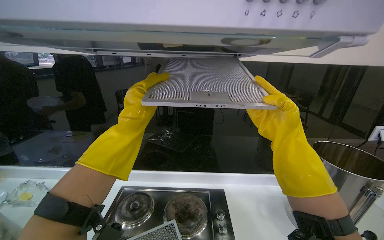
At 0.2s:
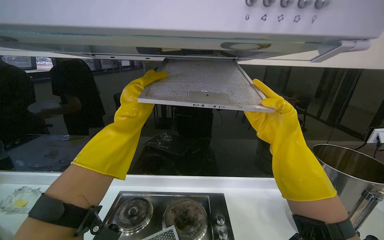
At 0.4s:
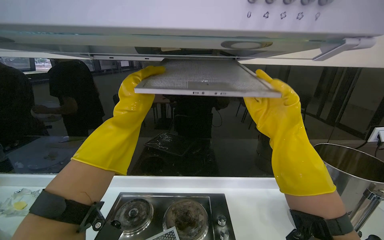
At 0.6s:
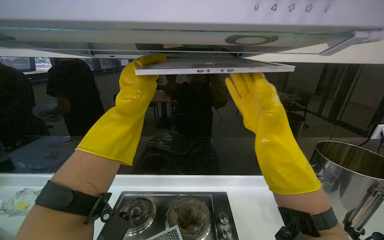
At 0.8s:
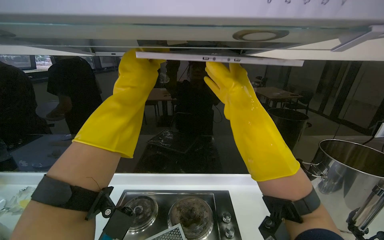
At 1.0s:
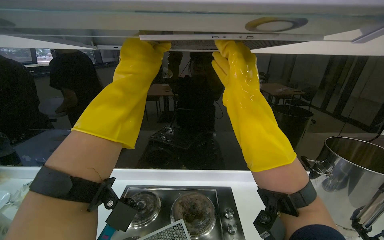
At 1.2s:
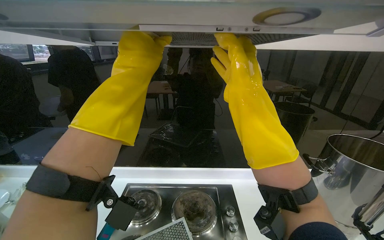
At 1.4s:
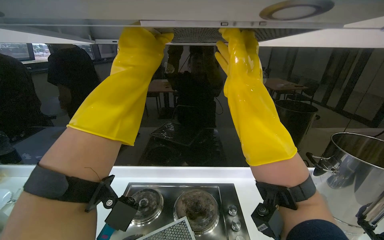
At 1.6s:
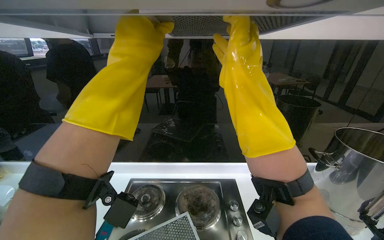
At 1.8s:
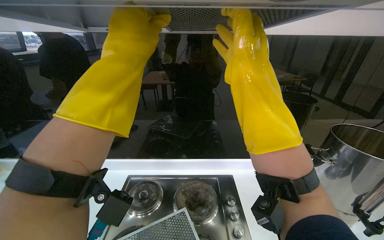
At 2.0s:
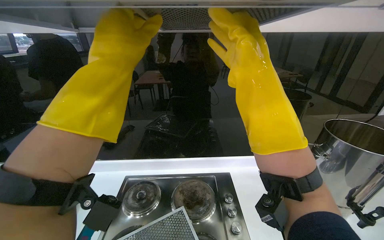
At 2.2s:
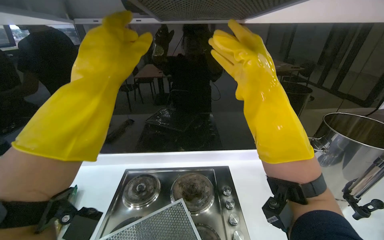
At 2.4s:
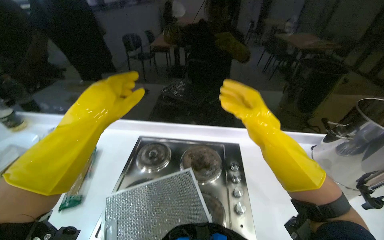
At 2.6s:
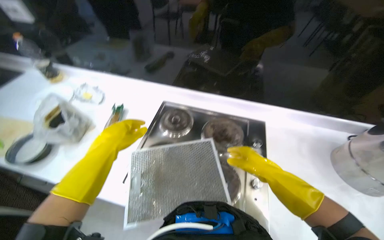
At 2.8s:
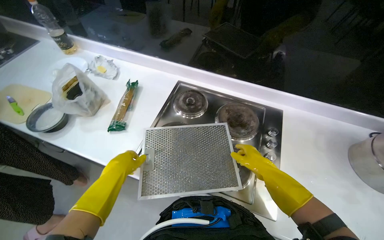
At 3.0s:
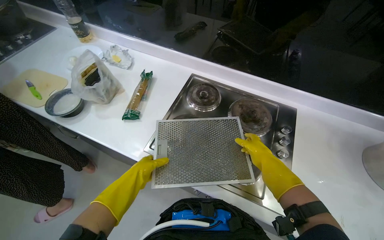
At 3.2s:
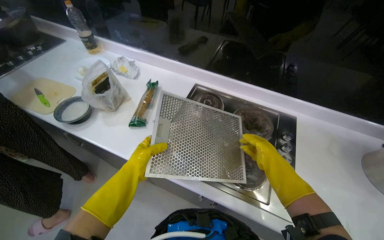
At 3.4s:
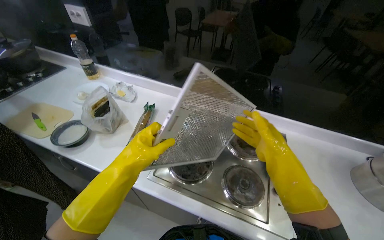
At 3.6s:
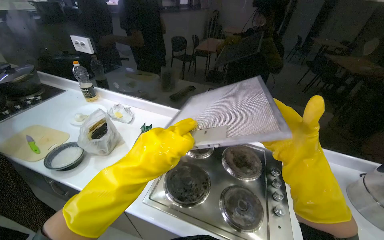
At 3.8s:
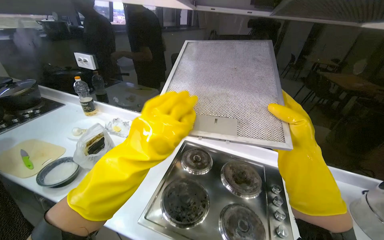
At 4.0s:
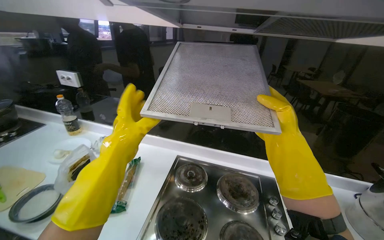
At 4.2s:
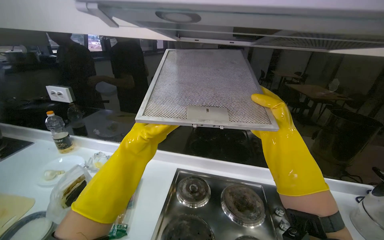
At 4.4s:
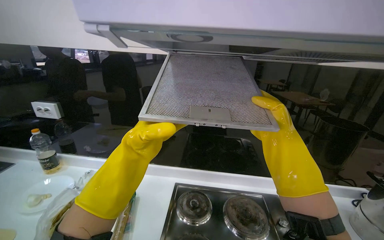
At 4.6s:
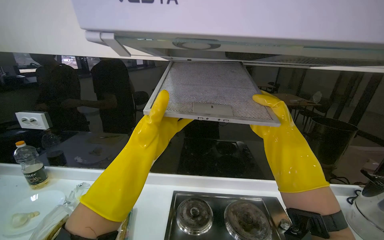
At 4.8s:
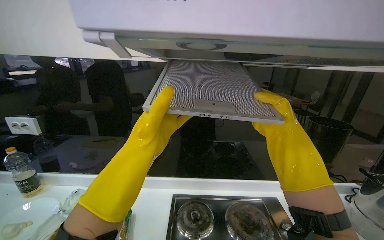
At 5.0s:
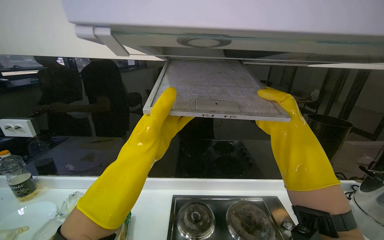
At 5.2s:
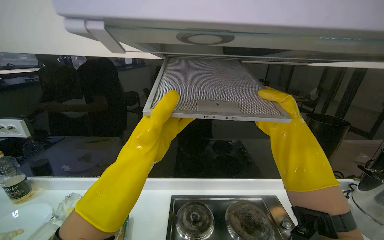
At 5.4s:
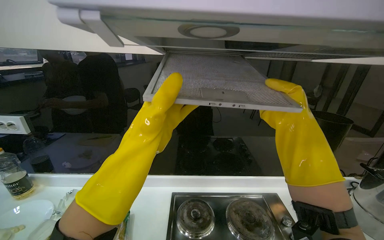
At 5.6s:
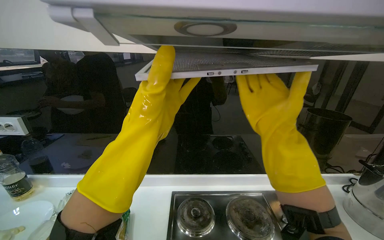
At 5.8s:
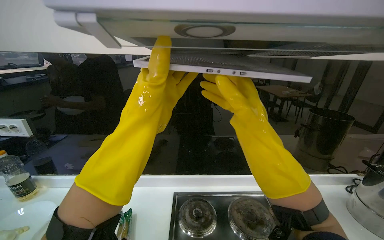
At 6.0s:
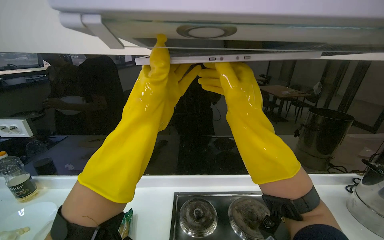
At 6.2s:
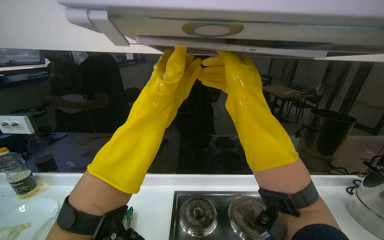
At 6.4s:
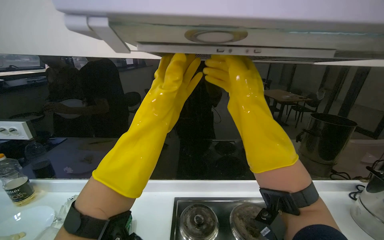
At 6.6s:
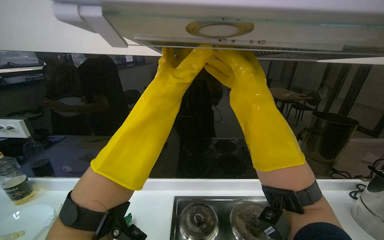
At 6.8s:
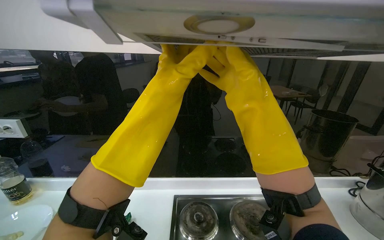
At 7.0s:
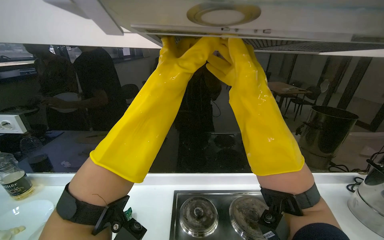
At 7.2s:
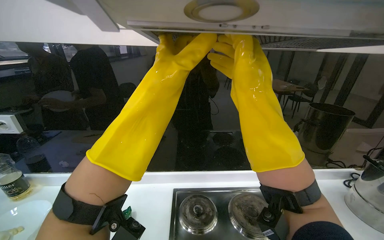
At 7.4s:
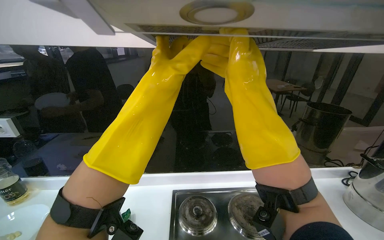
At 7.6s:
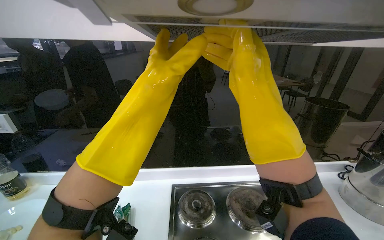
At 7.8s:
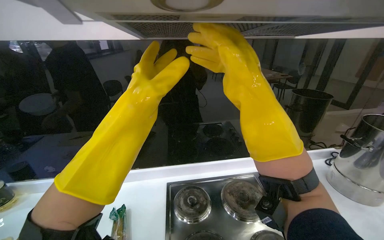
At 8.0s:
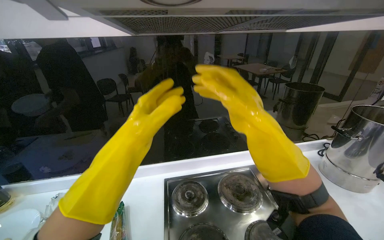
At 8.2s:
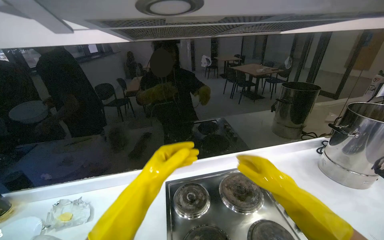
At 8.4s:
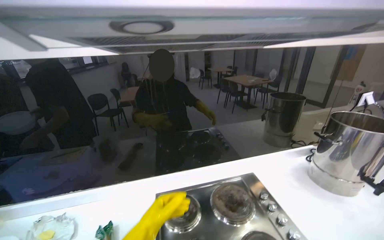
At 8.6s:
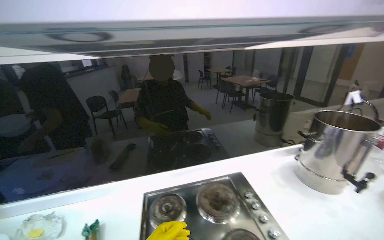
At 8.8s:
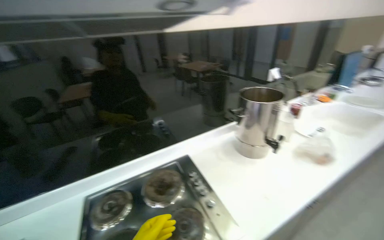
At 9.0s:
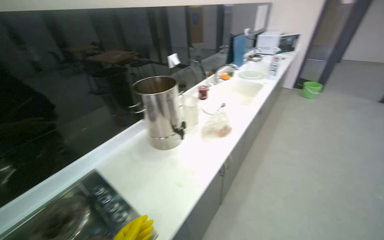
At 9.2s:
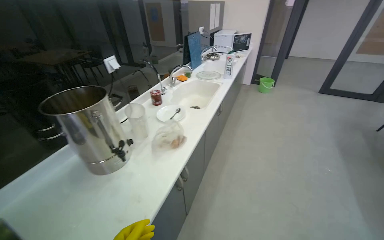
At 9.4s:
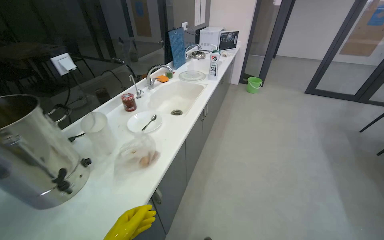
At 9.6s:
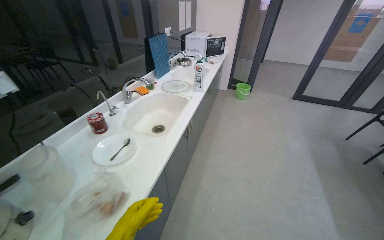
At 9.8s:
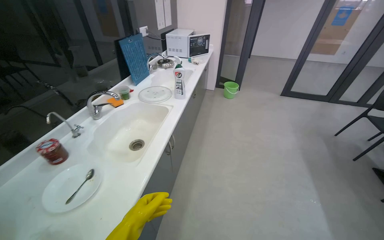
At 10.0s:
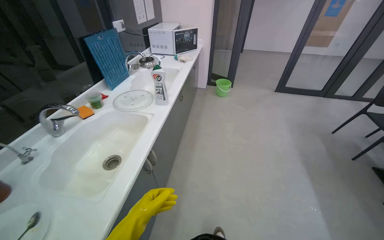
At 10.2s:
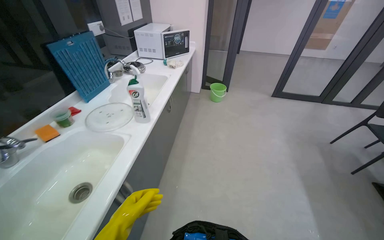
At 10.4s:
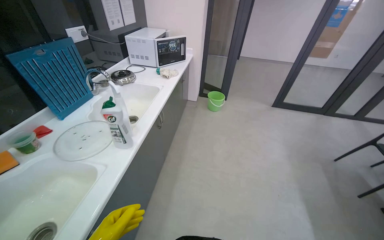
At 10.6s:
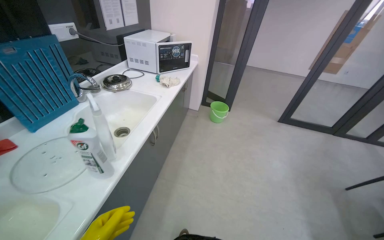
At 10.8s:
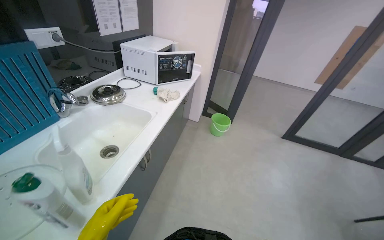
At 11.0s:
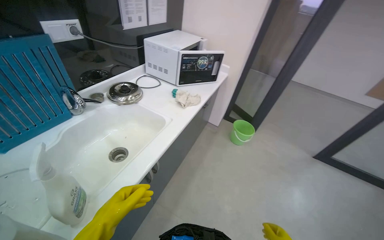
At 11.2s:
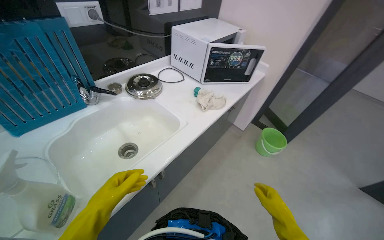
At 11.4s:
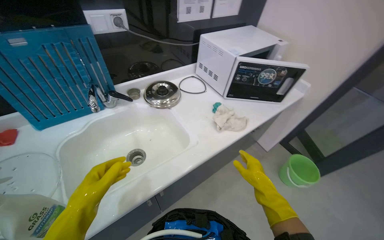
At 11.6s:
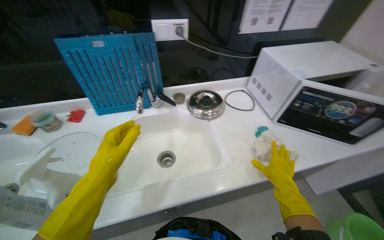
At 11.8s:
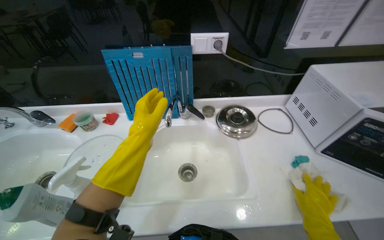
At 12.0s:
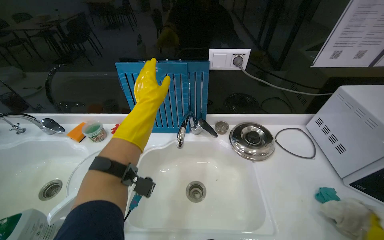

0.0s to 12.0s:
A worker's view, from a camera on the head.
Job: cleaning kitchen.
The whole recording: Cleaning and installing range hood filters. The worker cleans and installs metal and blue filters for the range hood.
0.0s to 1.6s: The right hand moves to the left and up the picture, about 20 cm. The left hand travels up the picture by roughly 10 cm.
1.6s to 3.0s: The wearer looks roughly 25 degrees further to the left. The camera pitches downward, by about 30 degrees.
3.0s to 4.4s: The camera sweeps to the right, by roughly 15 degrees. The view tips upward by about 35 degrees. Both hands move up the picture, approximately 40 cm. The left hand goes nearer to the camera and returns, some 15 cm each way.
4.4s to 6.0s: The left hand heads up the picture and nearer to the camera, covering approximately 20 cm. Meanwhile the right hand travels to the left, nearer to the camera and up the picture by some 20 cm.
7.6s to 9.0s: The camera travels approximately 50 cm. The wearer looks about 50 degrees further to the right.
9.0s to 10.4s: The camera travels some 1.5 m. The head turns to the right by some 25 degrees.
10.4s to 12.0s: The wearer moves approximately 90 cm. The head turns to the left by some 80 degrees.

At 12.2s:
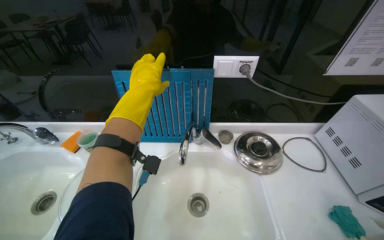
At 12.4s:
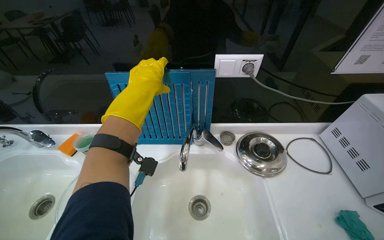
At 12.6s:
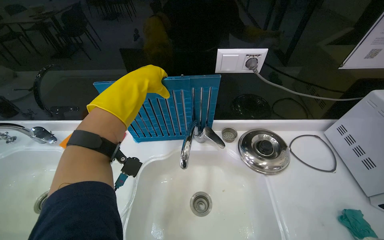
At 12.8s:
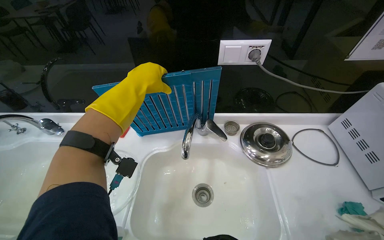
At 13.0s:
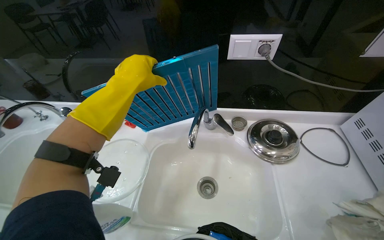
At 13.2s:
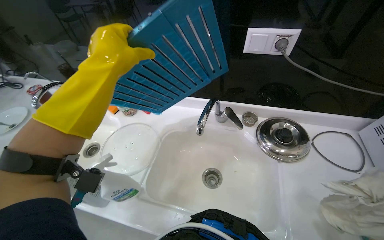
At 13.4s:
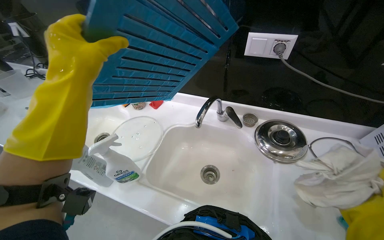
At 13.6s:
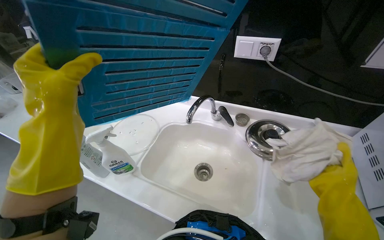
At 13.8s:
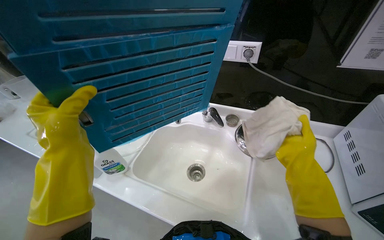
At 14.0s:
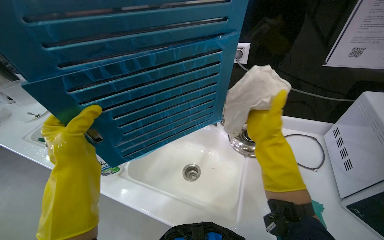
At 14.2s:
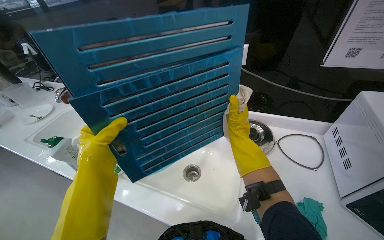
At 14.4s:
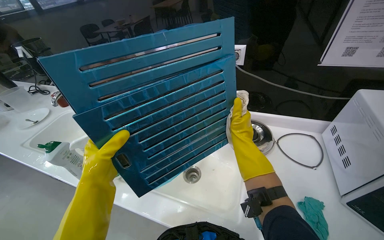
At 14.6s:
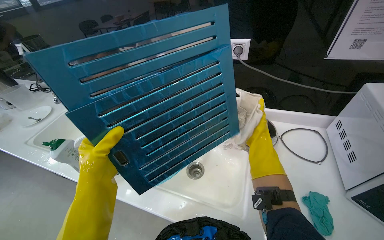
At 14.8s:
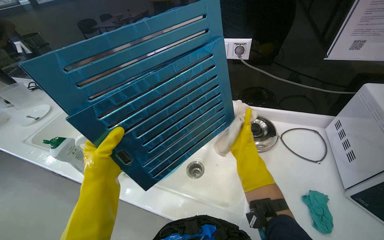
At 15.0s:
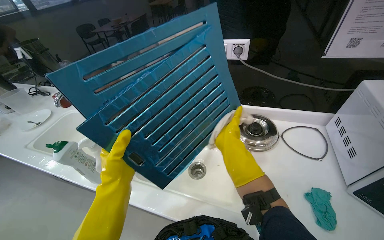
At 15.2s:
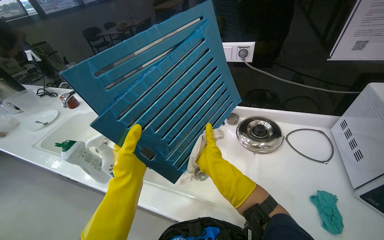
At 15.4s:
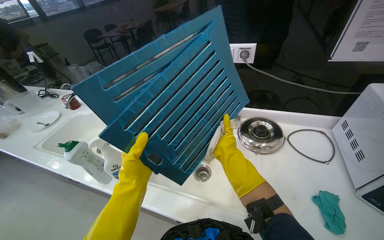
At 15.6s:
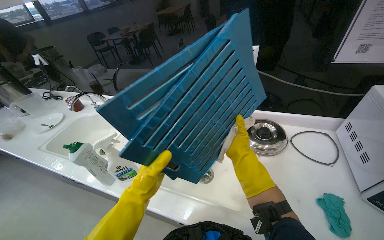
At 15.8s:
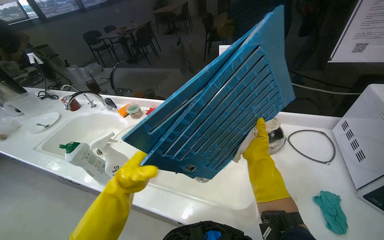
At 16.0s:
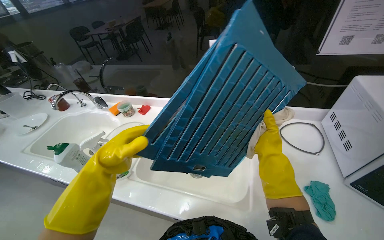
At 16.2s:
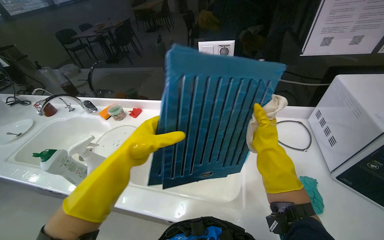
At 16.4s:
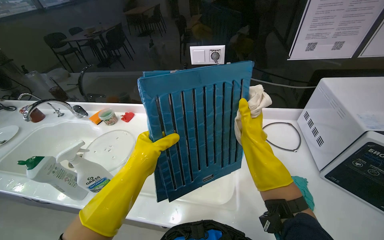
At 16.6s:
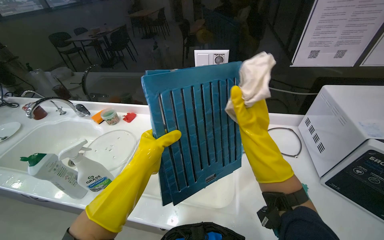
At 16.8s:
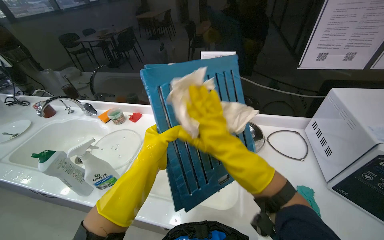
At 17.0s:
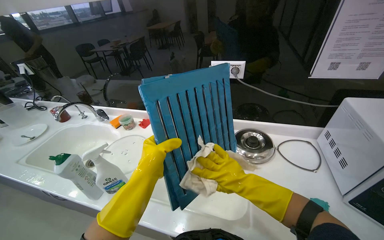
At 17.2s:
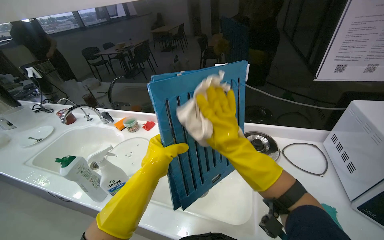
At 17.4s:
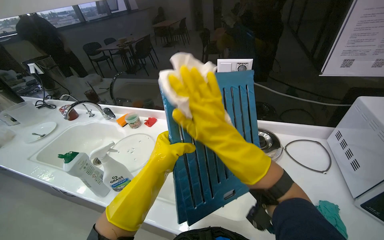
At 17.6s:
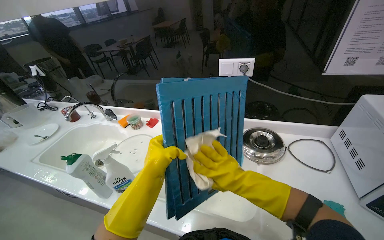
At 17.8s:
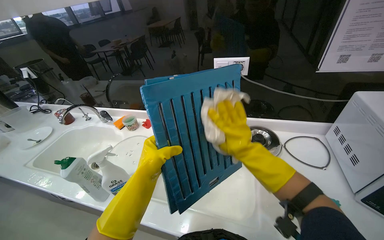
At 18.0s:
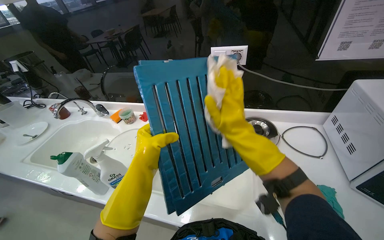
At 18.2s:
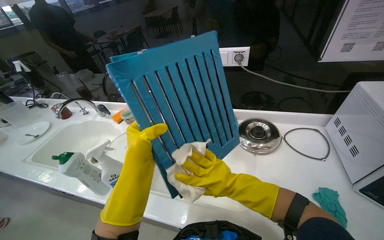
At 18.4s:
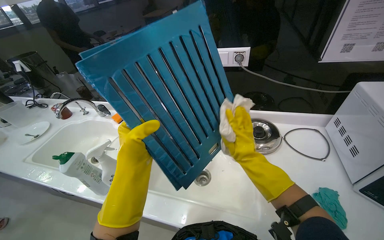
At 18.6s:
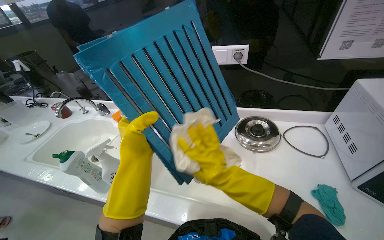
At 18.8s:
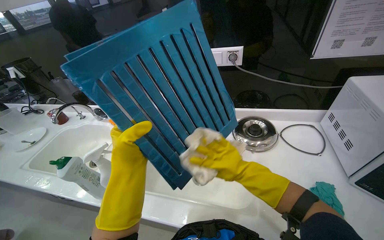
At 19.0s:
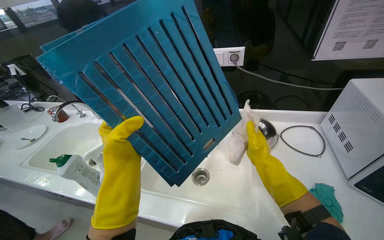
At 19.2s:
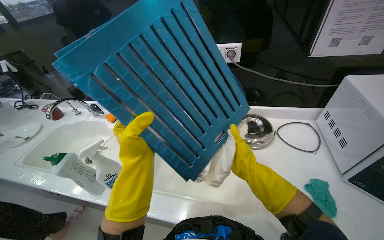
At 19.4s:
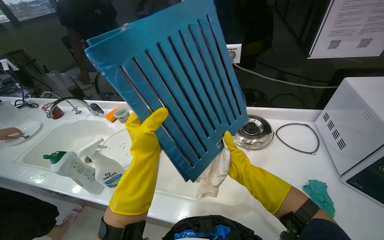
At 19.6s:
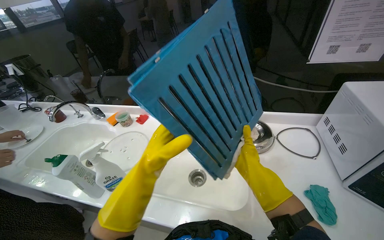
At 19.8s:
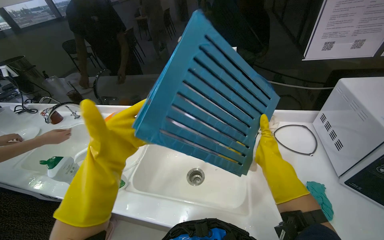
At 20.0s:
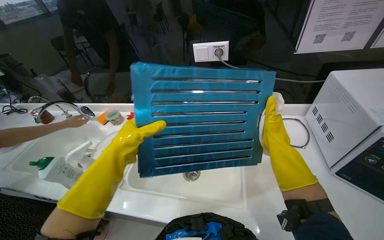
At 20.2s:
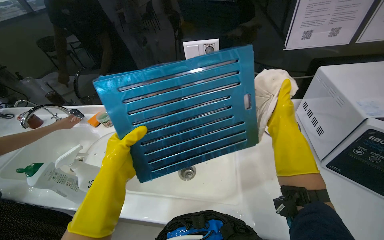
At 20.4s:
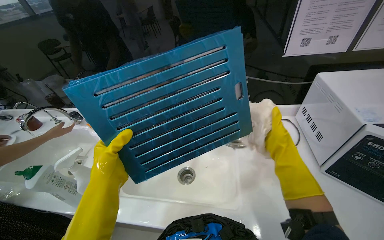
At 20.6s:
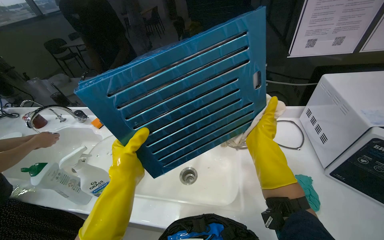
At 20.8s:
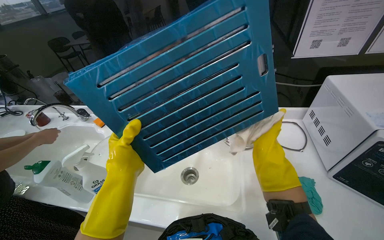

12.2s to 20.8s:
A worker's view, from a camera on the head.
Job: cleaning kitchen.
The whole recording: Cleaning and installing range hood filters. The worker cleans and installs metal and blue filters for the range hood.
12.2s to 13.6s: The head rotates roughly 20 degrees to the left. The left hand travels nearer to the camera and down the picture by approximately 35 cm.
13.6s to 15.0s: The right hand moves left and right over roughly 20 cm, changing direction 2 times, while the left hand is displaced down the picture by approximately 10 cm.
15.0s to 16.6s: The left hand reaches some 10 cm down the picture, then returns; the right hand is displaced to the right by about 10 cm.
16.6s to 18.0s: The right hand moves up and down the picture over some 15 cm, changing direction 3 times.
18.0s to 19.4s: The right hand is displaced down the picture and to the right by roughly 15 cm.
19.4s to 20.8s: The right hand is displaced to the right and farther from the camera by approximately 20 cm.
